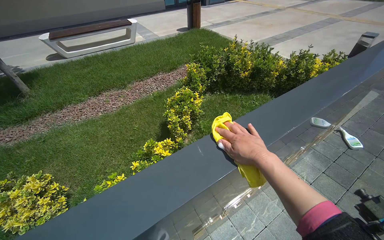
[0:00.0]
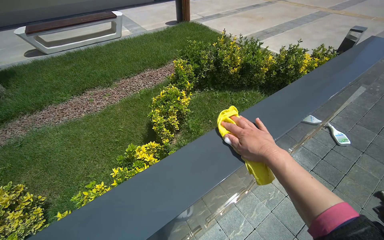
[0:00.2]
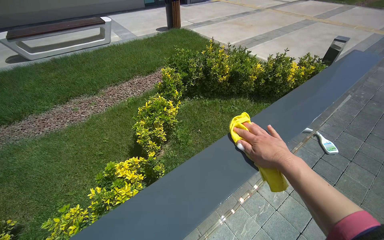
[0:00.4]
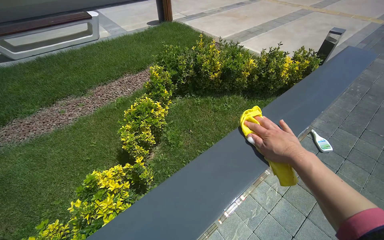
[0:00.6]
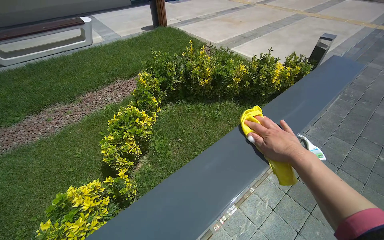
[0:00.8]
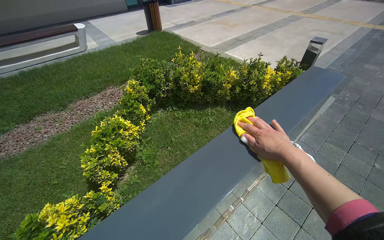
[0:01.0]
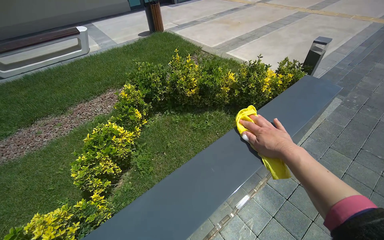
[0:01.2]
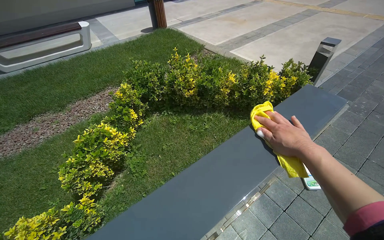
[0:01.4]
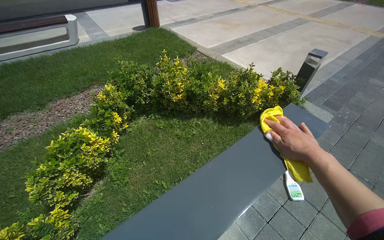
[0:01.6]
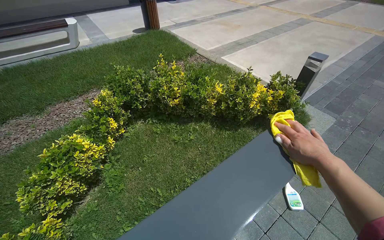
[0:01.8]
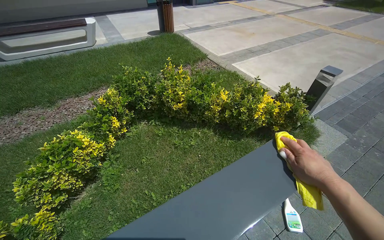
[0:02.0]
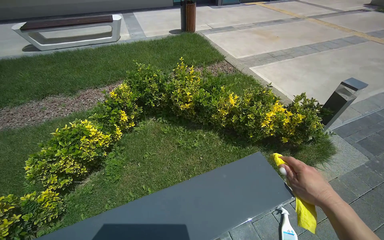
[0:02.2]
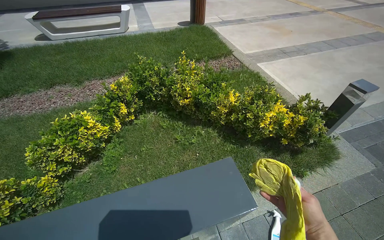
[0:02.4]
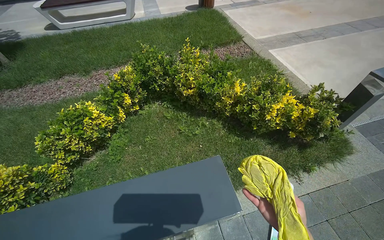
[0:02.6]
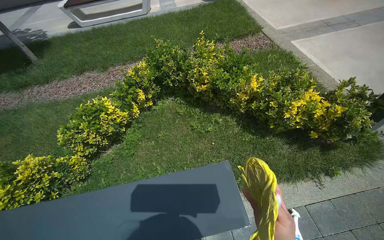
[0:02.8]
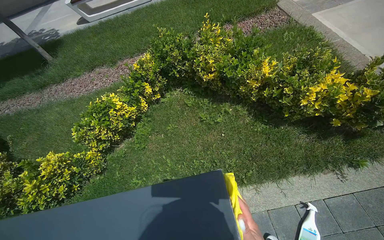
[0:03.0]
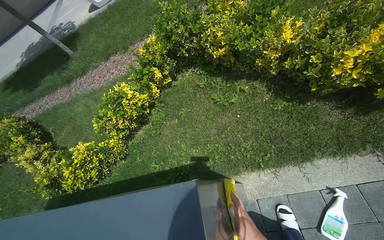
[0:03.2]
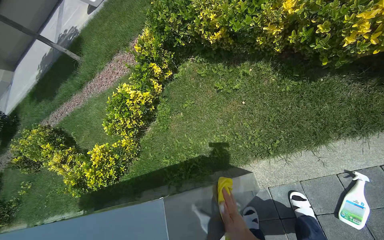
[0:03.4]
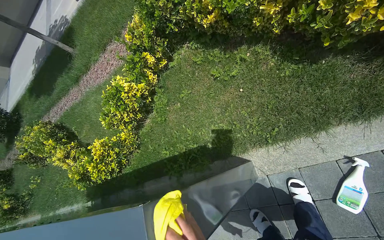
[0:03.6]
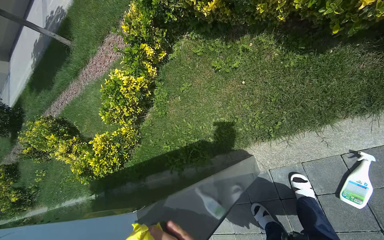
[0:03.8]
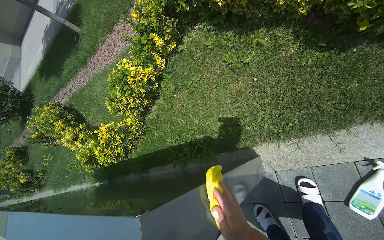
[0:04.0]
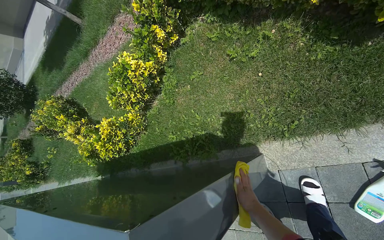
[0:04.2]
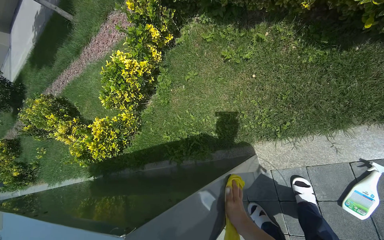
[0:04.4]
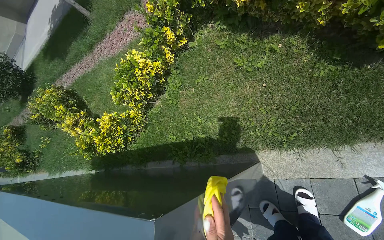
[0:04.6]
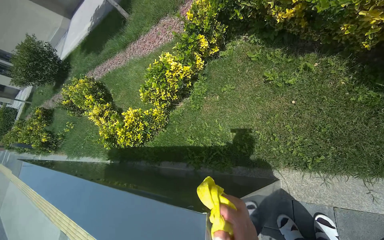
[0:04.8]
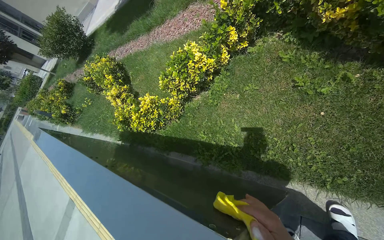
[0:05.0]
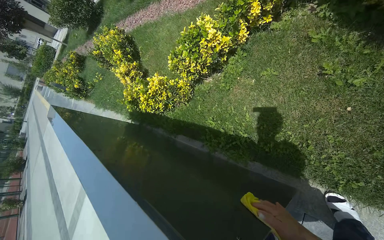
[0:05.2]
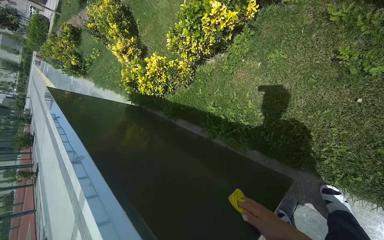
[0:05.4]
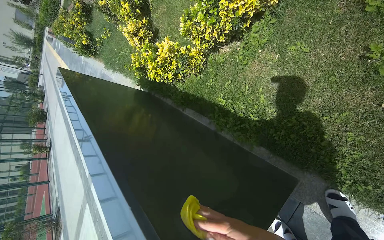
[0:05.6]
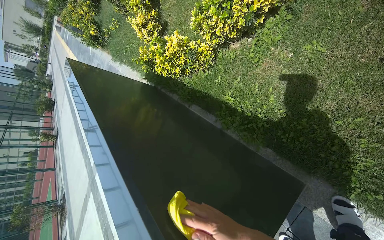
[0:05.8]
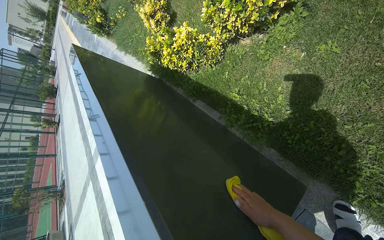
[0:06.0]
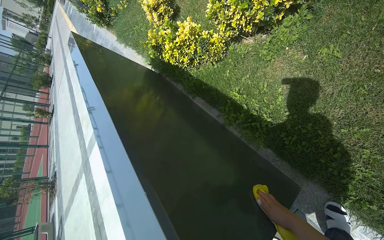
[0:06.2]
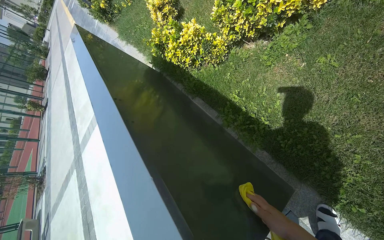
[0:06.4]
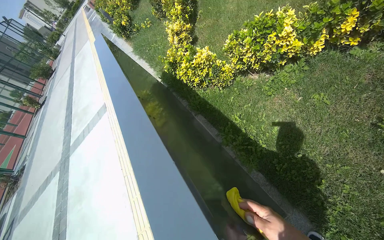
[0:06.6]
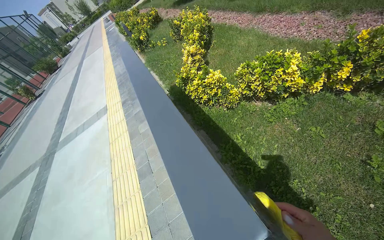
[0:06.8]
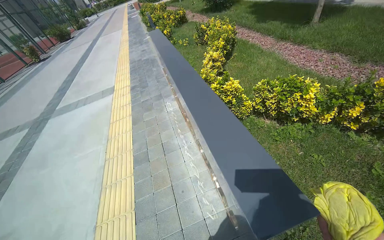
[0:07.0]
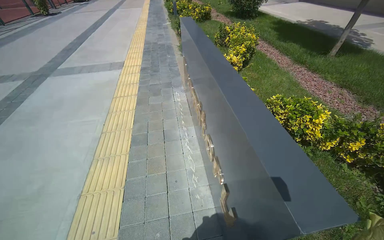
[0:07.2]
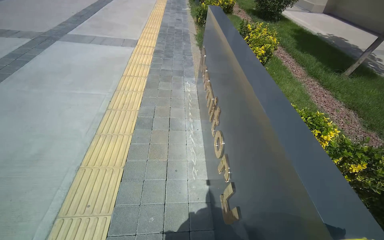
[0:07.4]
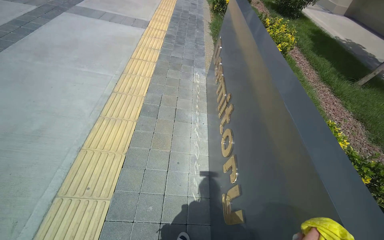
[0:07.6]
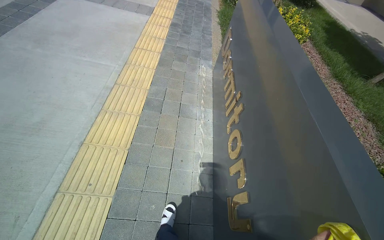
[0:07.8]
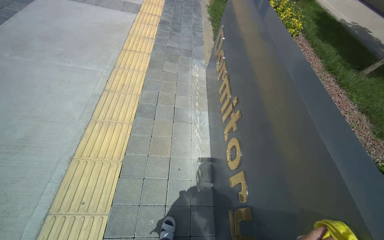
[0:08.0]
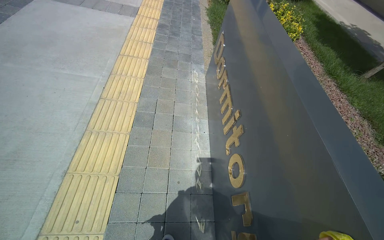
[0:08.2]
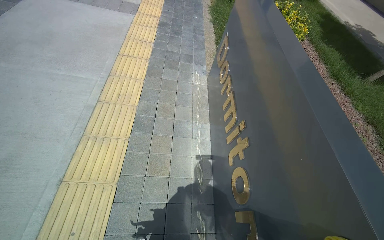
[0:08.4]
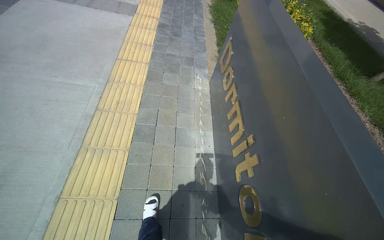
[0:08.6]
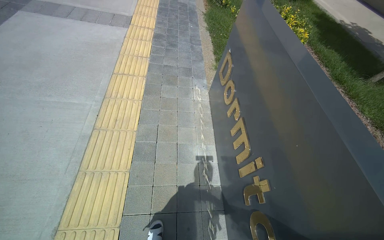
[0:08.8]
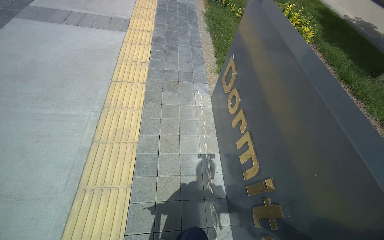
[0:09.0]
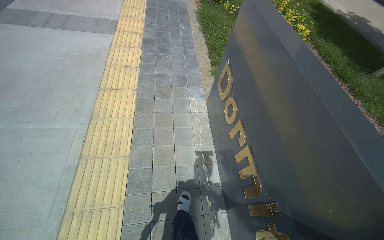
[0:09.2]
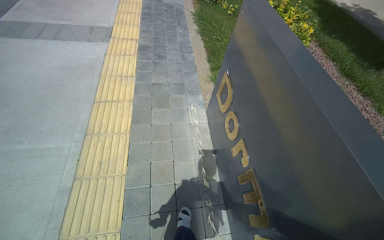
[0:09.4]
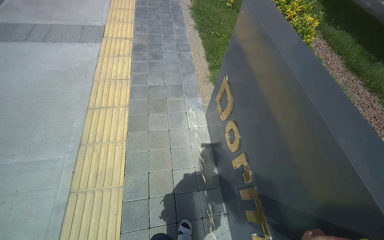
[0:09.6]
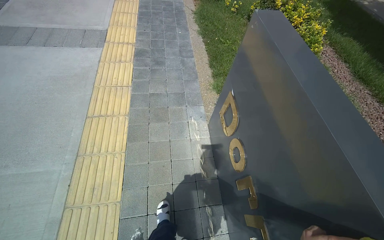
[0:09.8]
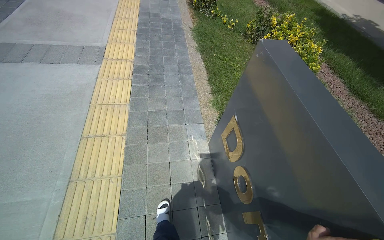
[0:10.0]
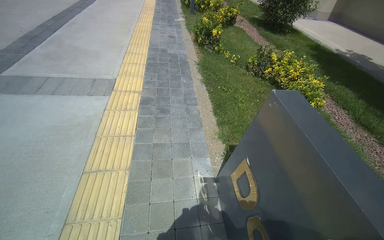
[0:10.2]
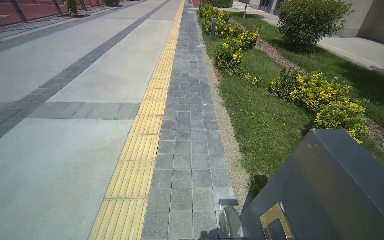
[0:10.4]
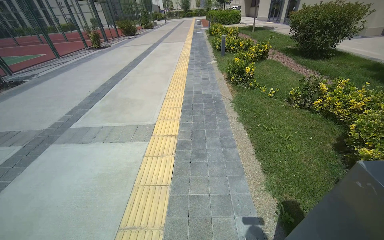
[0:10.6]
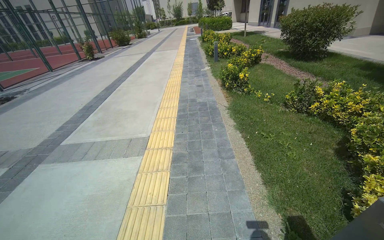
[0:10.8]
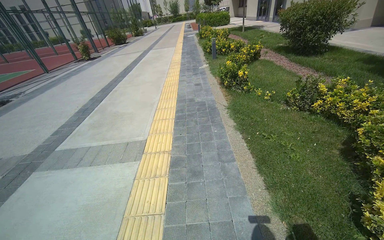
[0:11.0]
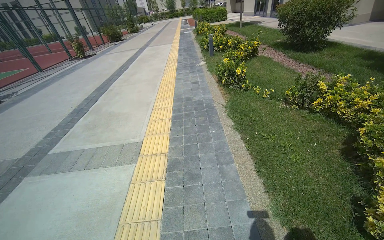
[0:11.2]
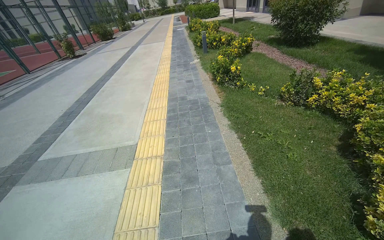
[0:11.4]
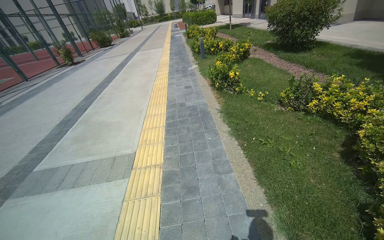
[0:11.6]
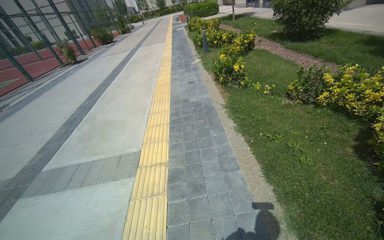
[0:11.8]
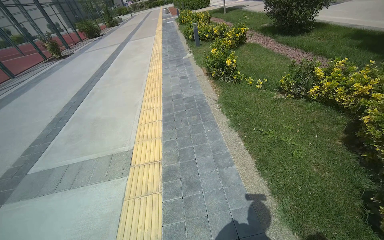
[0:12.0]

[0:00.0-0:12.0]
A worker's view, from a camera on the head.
Job: wiping surfaces.
The whole recording: Cleaning dormitory sign. The worker cleans the golden letters and top surface of the dormitory sign with a cloth and spray.
0:00.0 to 0:01.6: The wearer moves some 1 m.
0:01.6 to 0:03.0: The camera is carried to the right, approximately 50 cm. The wearer's head swings about 30 degrees to the left.
0:03.0 to 0:04.4: The camera is aimed roughly 15 degrees further to the left. The view tips downward by approximately 25 degrees.
0:04.4 to 0:06.0: The wearer's head swings about 40 degrees to the left. The camera pitches downward, by approximately 25 degrees.
0:06.0 to 0:07.6: The camera travels approximately 80 cm. The scene rotates clockwise by roughly 70 degrees.
0:07.6 to 0:09.0: The wearer moves some 80 cm.
0:09.0 to 0:10.4: The wearer moves about 90 cm. The view tips upward by roughly 15 degrees.
0:10.4 to 0:12.0: The camera travels some 60 cm.

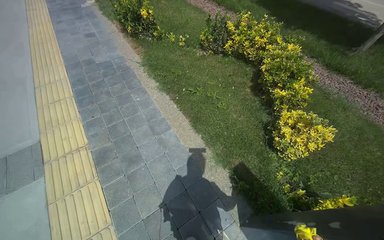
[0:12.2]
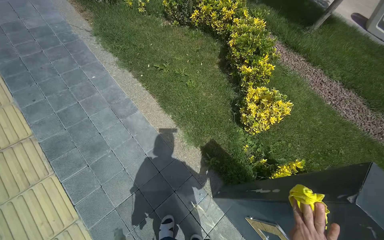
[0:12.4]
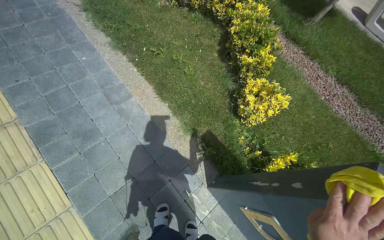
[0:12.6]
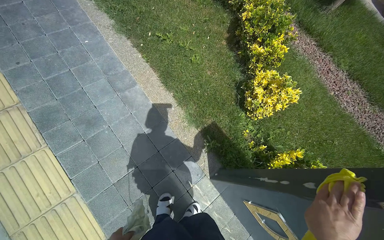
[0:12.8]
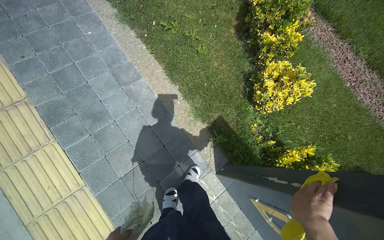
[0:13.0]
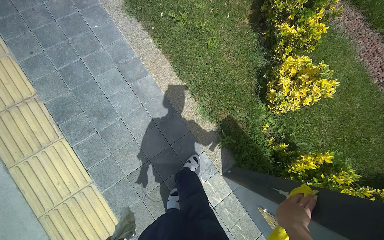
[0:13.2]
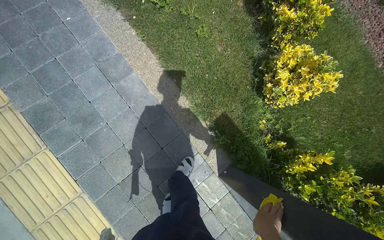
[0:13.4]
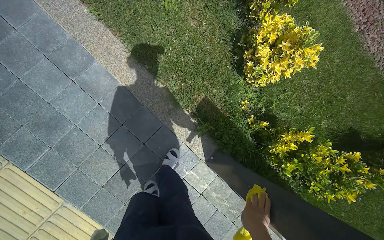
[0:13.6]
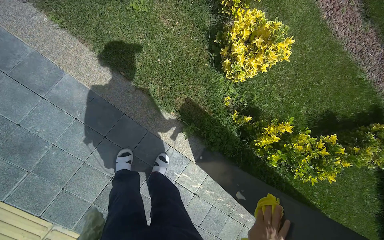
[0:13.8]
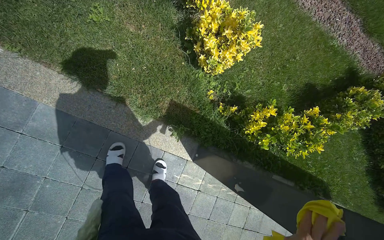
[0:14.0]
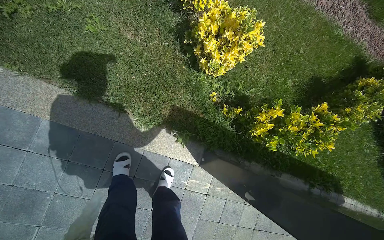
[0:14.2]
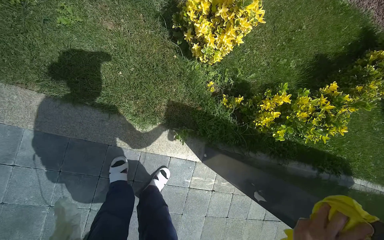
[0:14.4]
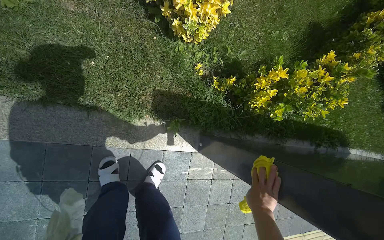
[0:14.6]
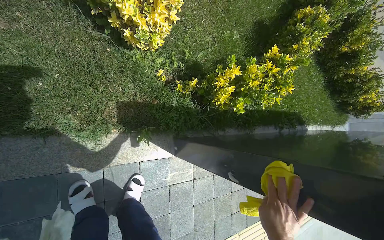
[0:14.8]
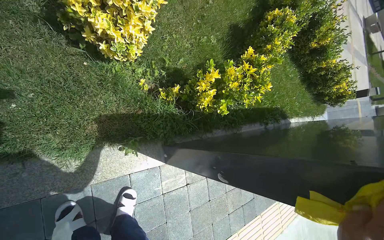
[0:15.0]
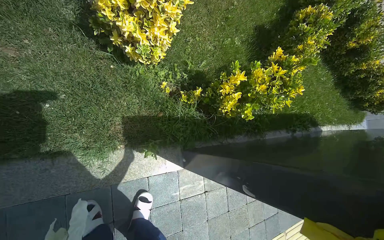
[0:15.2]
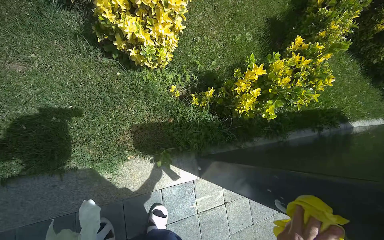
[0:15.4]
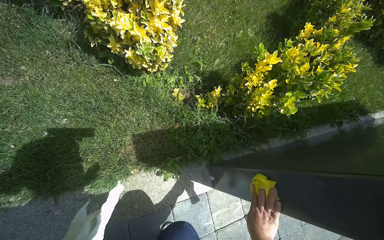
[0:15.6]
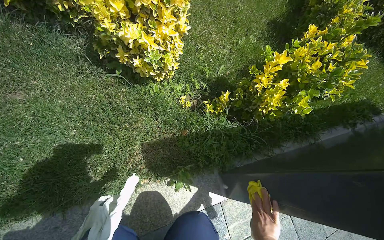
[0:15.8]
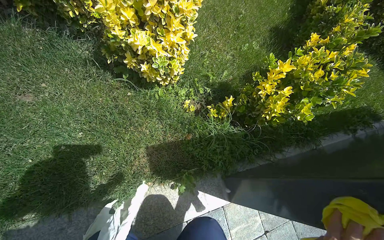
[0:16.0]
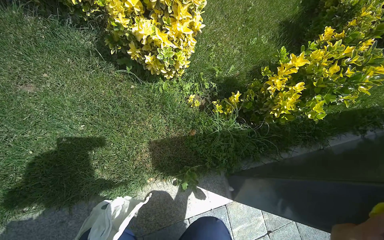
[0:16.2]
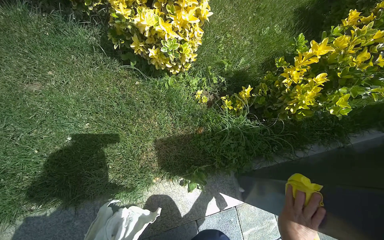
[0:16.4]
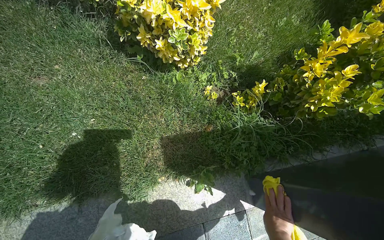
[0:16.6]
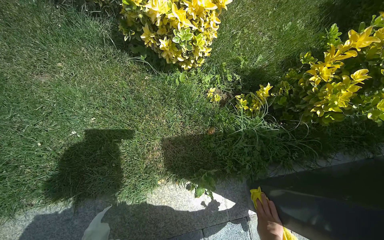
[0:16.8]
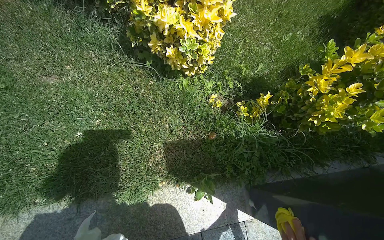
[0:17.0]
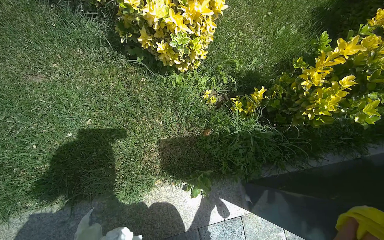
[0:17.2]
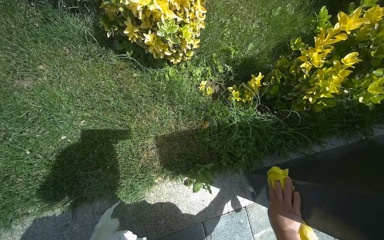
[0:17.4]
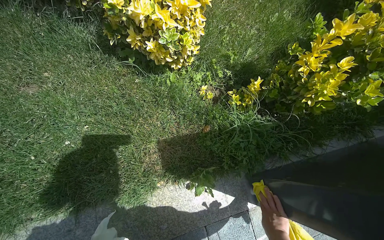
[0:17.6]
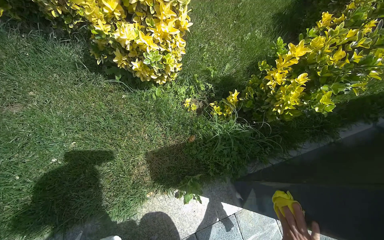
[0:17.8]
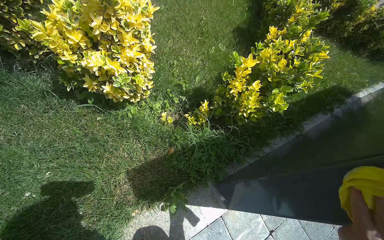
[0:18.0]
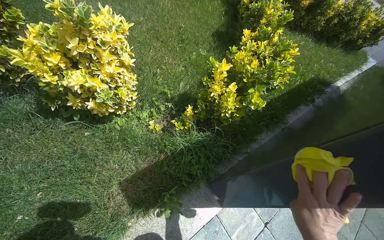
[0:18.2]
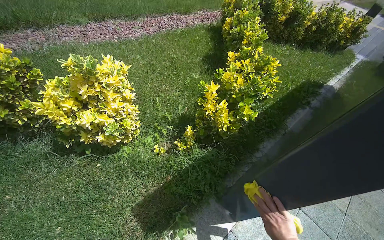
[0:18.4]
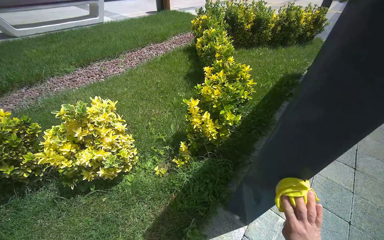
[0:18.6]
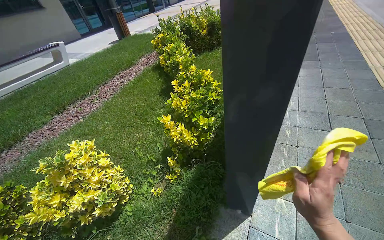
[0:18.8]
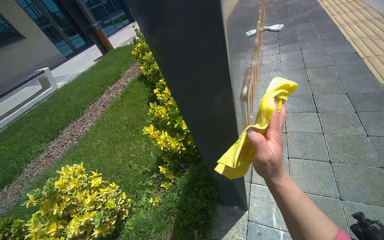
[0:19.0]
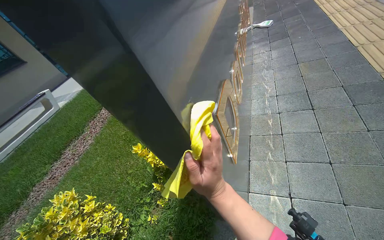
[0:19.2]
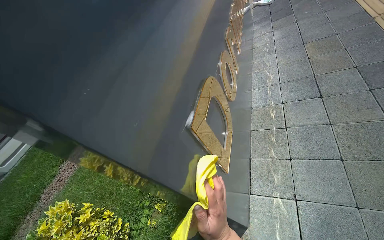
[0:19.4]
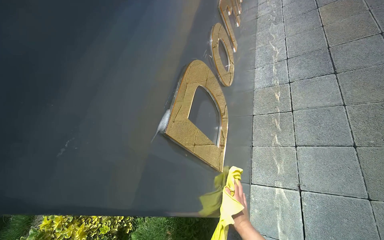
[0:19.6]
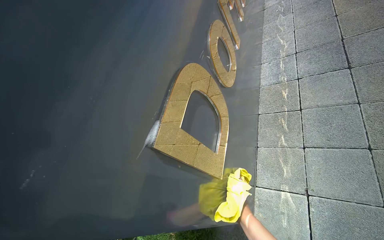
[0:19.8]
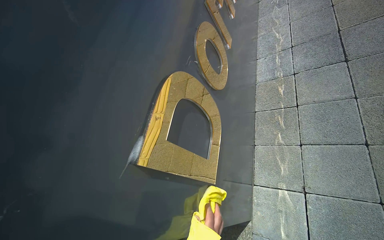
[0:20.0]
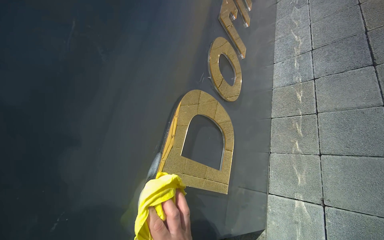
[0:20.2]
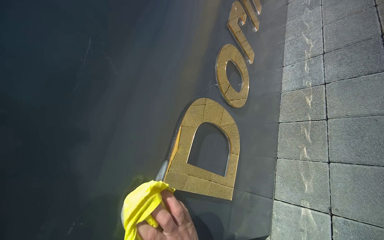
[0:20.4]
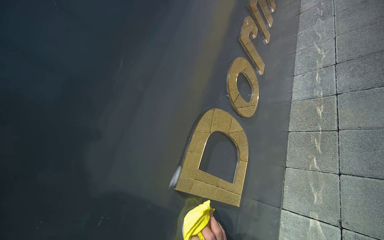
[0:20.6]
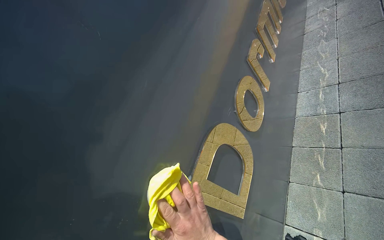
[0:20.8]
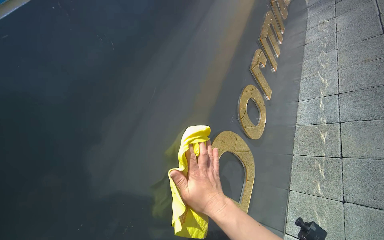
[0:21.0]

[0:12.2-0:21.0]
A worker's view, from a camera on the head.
Job: wiping surfaces.
The whole recording: Cleaning dormitory sign. The worker cleans the golden letters and top surface of the dormitory sign with a cloth and spray.
0:12.2 to 0:13.6: The camera is carried roughly 50 cm. The wearer looks some 35 degrees further downward.
0:13.6 to 0:15.2: The wearer's head swings roughly 50 degrees to the right.
0:15.2 to 0:16.6: The camera is aimed approximately 15 degrees further to the left.
0:16.6 to 0:18.0: The wearer's head swings some 15 degrees to the right.
0:18.0 to 0:19.6: The camera travels about 60 cm. The scene turns roughly 70 degrees counterclockwise in the picture.
0:19.6 to 0:21.0: The view swings approximately 15 degrees to the left.
